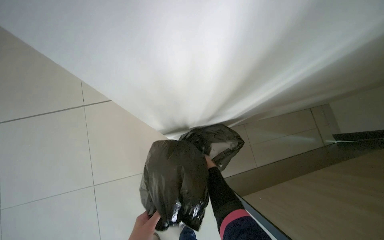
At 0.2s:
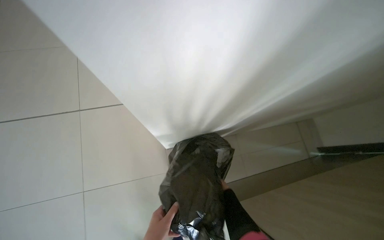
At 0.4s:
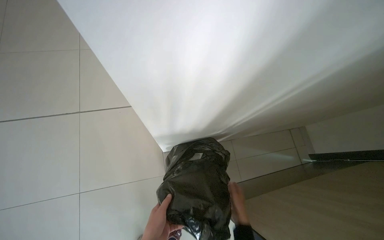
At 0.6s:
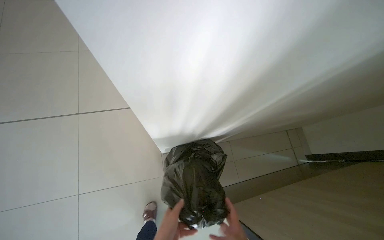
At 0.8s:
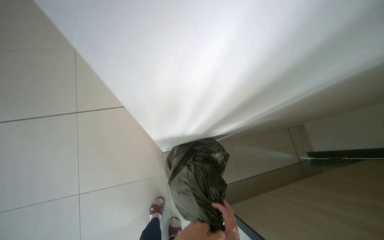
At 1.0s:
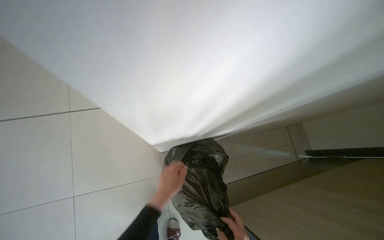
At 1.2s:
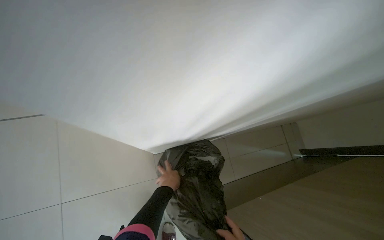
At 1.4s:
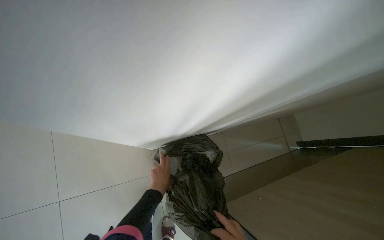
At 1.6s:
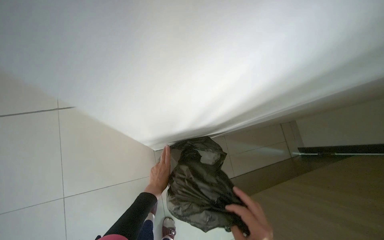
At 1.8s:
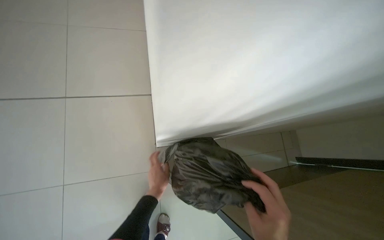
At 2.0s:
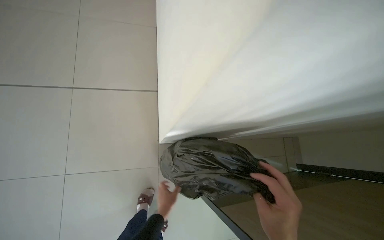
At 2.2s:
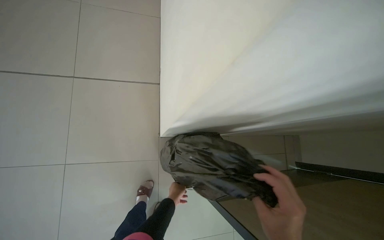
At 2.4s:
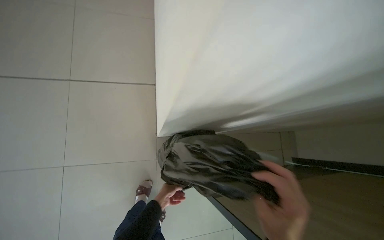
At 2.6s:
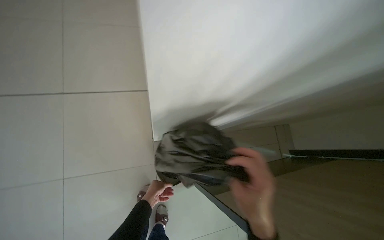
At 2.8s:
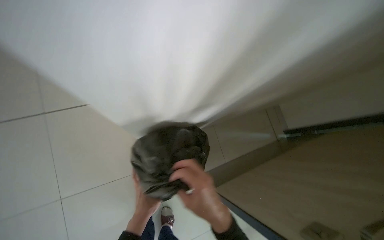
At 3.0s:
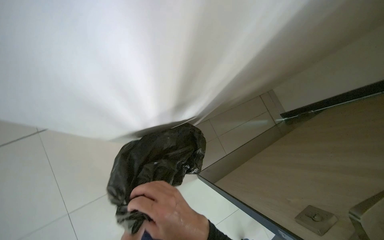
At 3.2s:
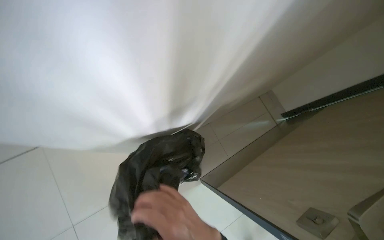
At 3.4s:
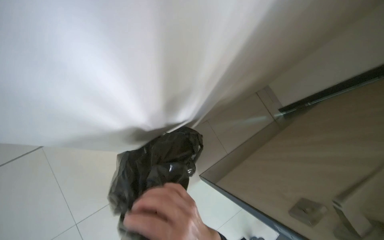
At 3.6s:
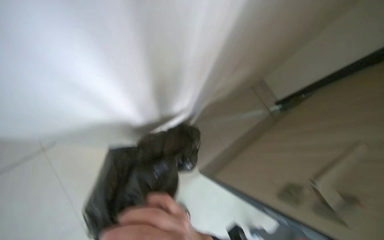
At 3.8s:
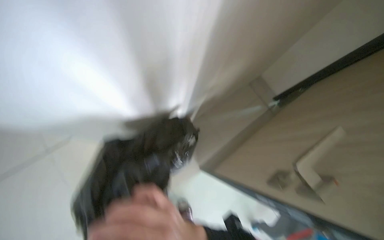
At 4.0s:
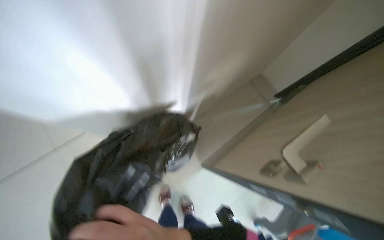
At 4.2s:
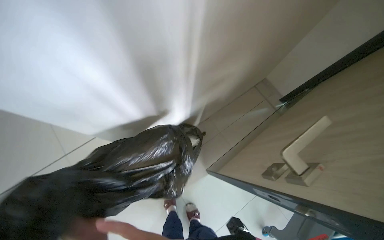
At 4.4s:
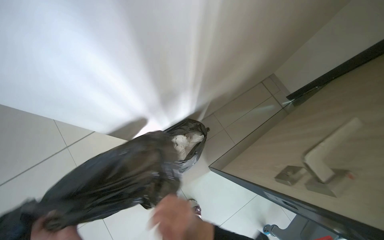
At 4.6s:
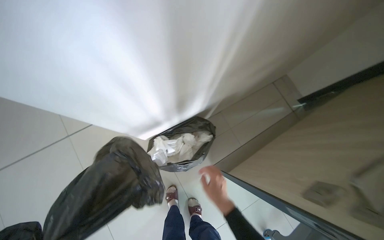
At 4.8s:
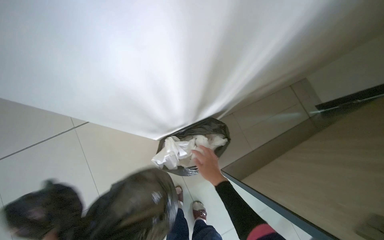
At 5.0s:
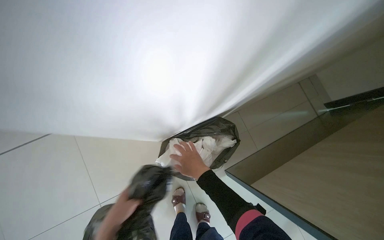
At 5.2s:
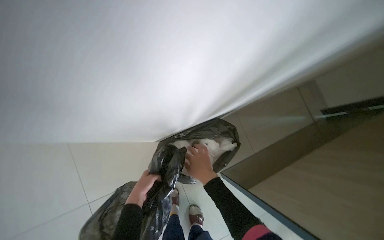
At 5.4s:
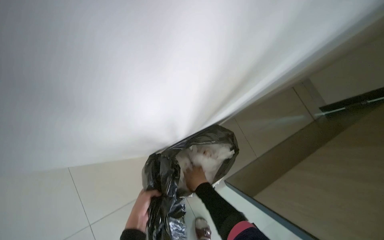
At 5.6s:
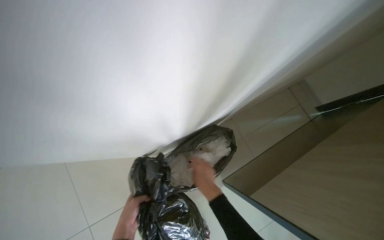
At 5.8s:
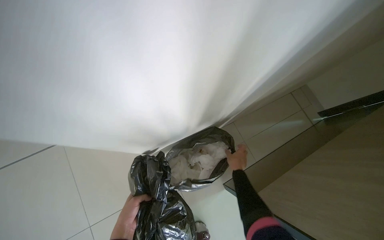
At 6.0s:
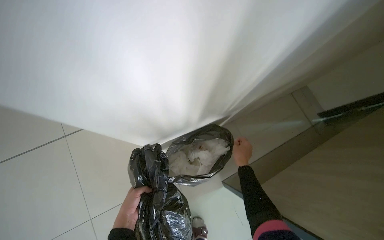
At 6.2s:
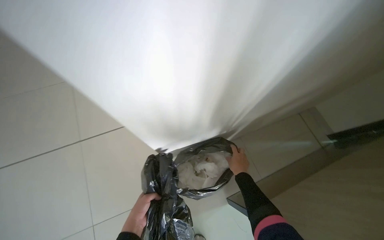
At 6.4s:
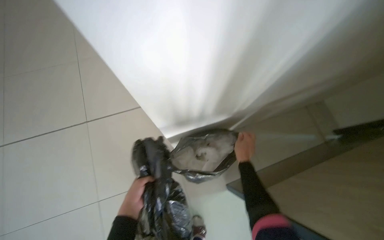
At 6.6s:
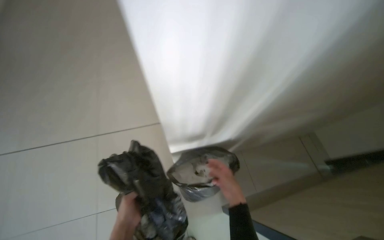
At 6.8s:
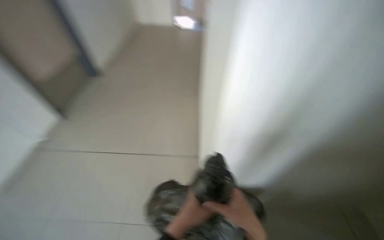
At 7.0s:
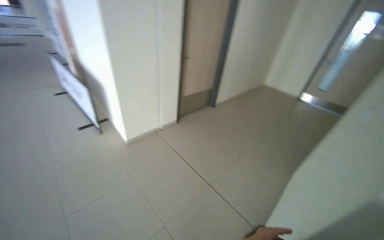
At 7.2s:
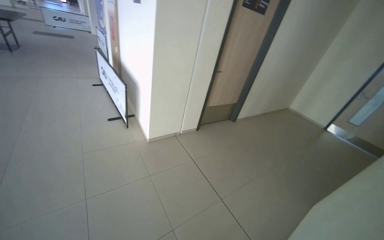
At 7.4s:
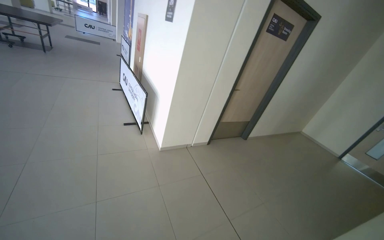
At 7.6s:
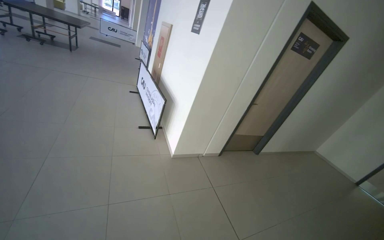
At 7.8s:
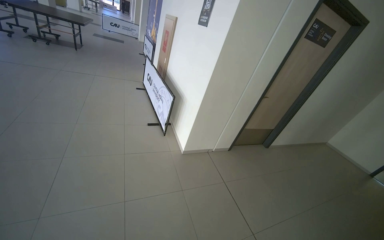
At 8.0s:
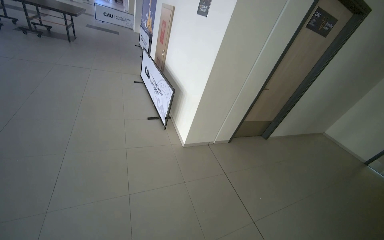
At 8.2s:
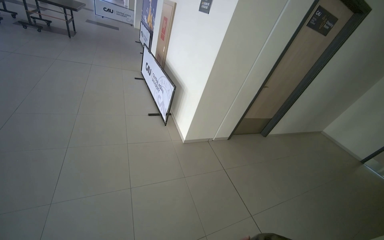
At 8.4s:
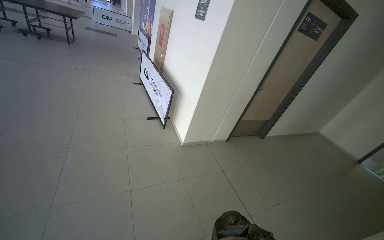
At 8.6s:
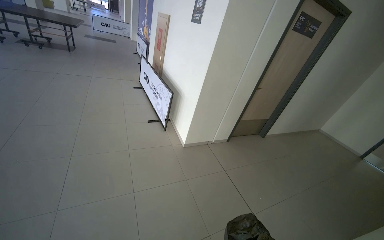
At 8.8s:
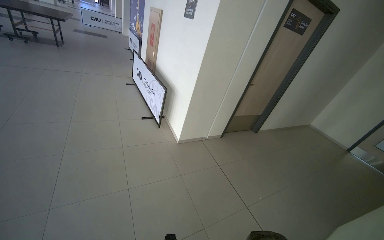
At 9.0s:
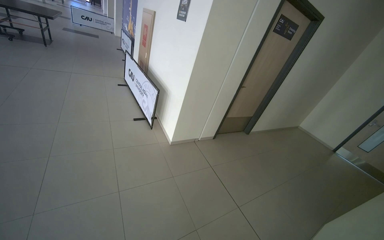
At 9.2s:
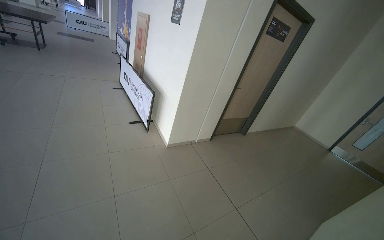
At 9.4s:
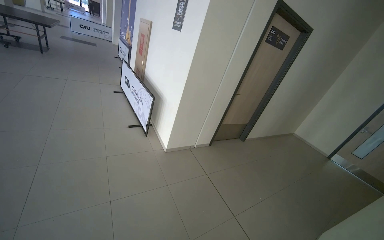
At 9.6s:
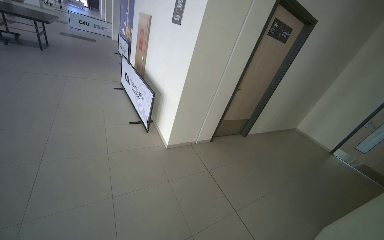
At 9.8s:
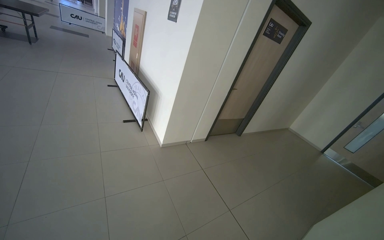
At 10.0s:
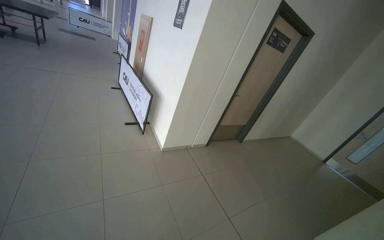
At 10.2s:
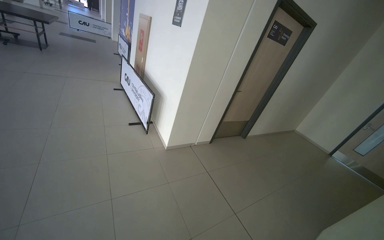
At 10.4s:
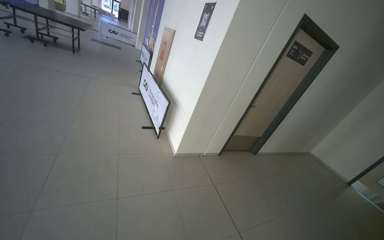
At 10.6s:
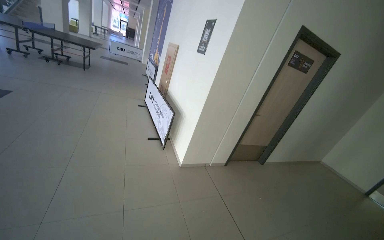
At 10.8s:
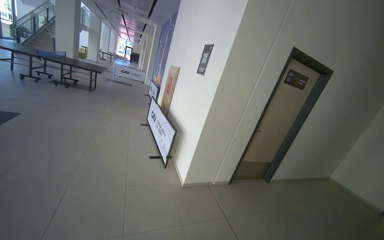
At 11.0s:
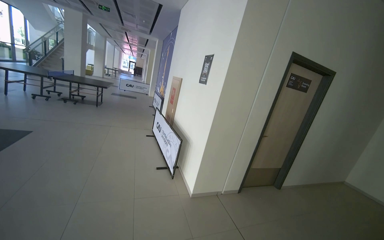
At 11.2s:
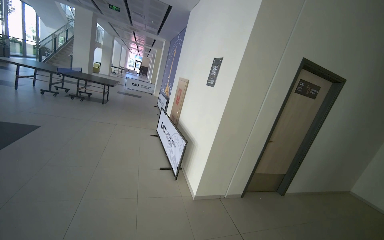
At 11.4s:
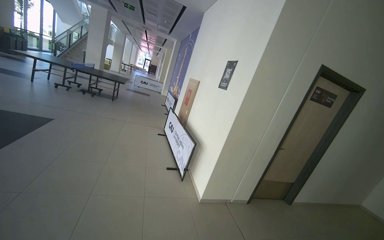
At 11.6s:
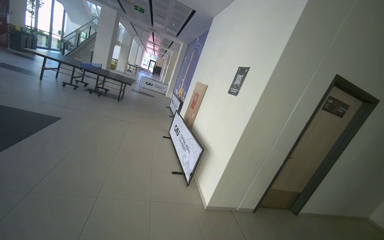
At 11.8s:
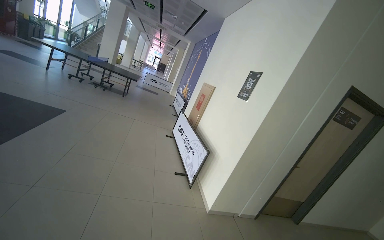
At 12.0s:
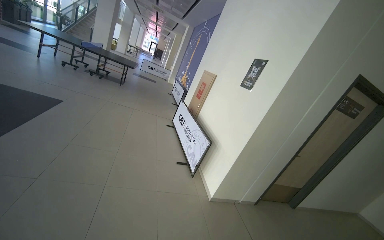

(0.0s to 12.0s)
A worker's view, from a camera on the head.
Job: managing trash.
The whole recording: Emptying trash bins. The worker empties trash bins and replaces the bags, then places the full bags on the cleaning cart.
6.0s - 7.6s: The head travels approximately 70 cm. The head rotates approximately 55 degrees to the left. The view tips upward by approximately 30 degrees.
10.4s - 12.0s: The wearer moves to the left, approximately 40 cm.

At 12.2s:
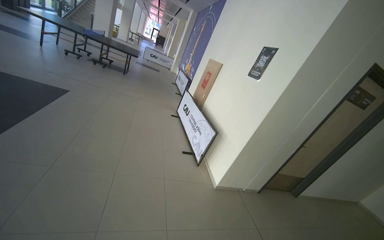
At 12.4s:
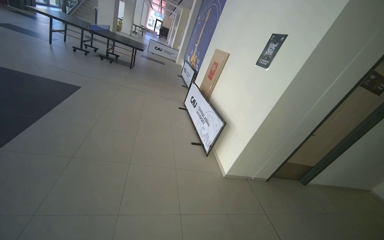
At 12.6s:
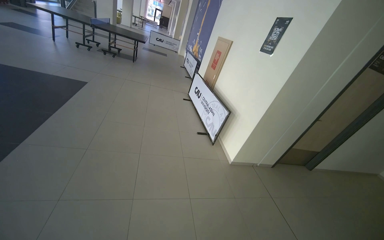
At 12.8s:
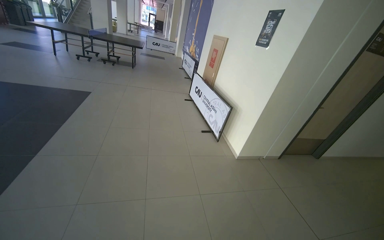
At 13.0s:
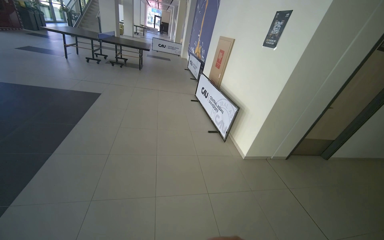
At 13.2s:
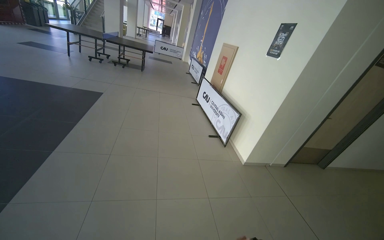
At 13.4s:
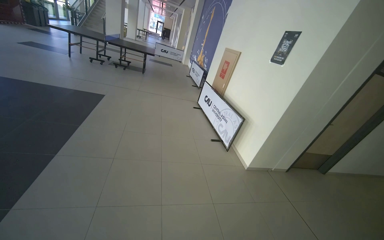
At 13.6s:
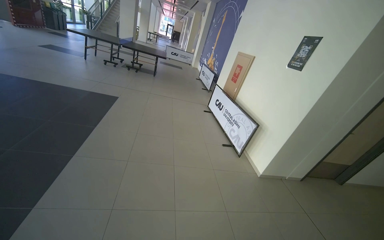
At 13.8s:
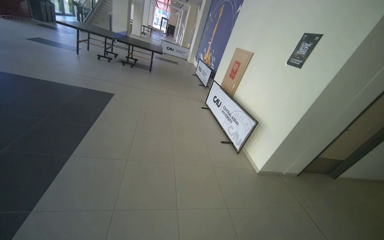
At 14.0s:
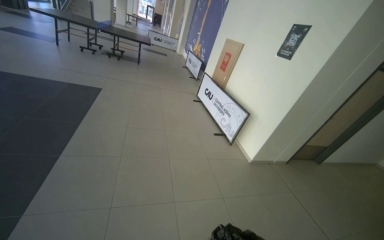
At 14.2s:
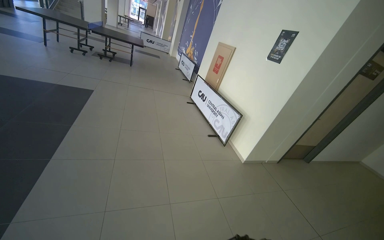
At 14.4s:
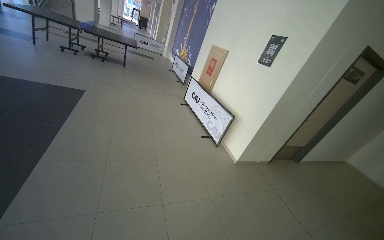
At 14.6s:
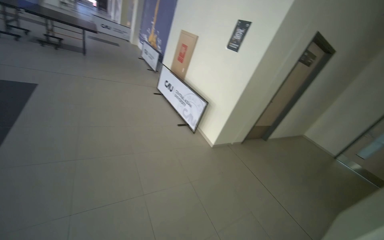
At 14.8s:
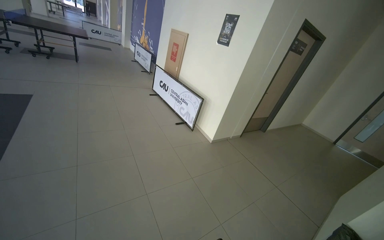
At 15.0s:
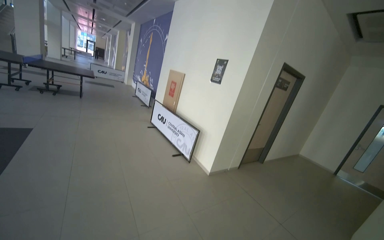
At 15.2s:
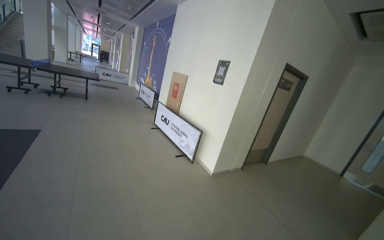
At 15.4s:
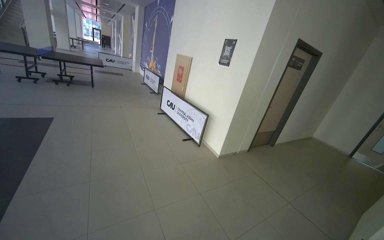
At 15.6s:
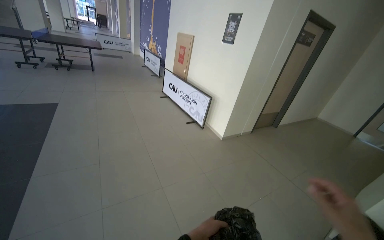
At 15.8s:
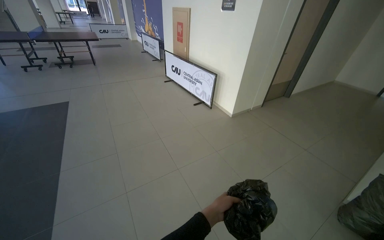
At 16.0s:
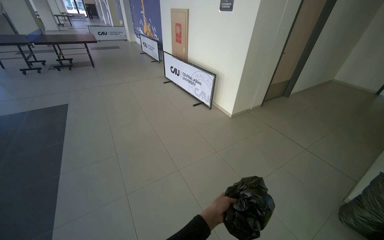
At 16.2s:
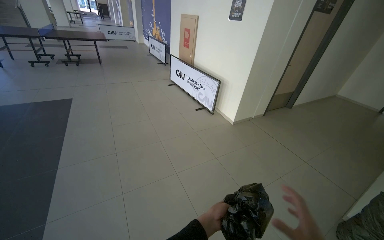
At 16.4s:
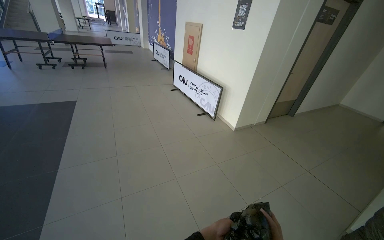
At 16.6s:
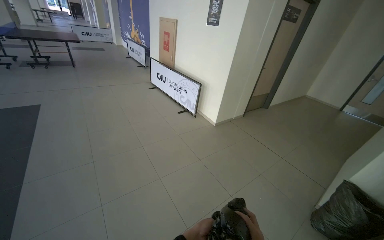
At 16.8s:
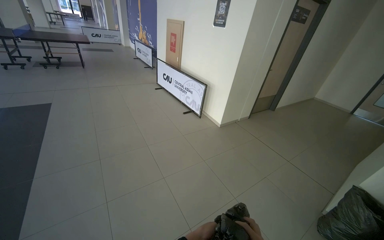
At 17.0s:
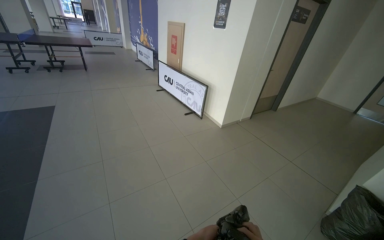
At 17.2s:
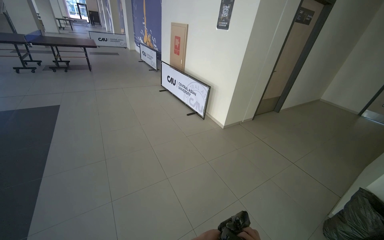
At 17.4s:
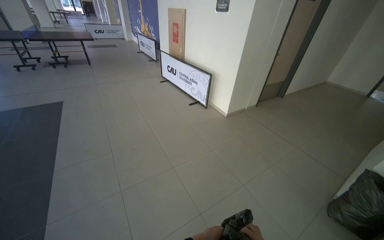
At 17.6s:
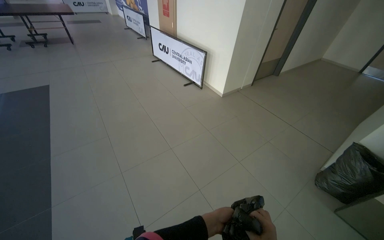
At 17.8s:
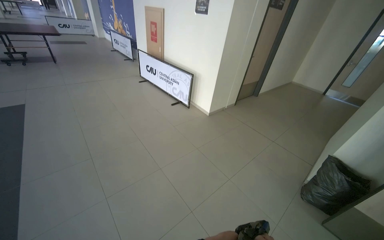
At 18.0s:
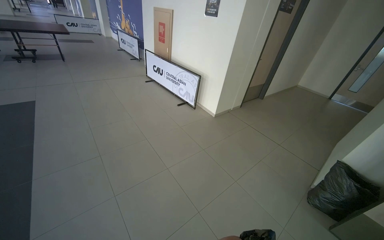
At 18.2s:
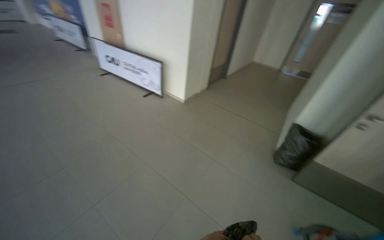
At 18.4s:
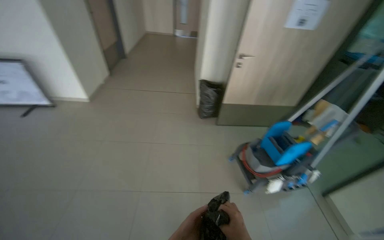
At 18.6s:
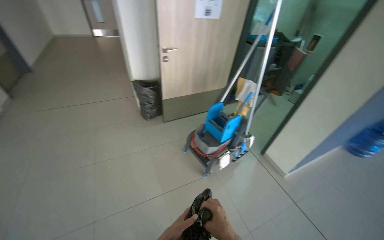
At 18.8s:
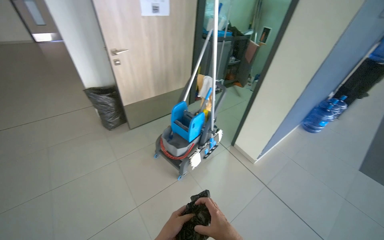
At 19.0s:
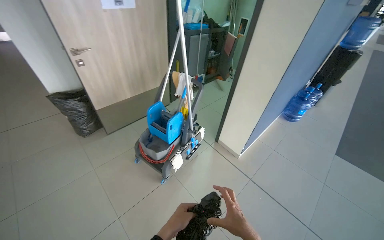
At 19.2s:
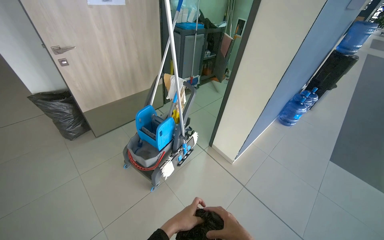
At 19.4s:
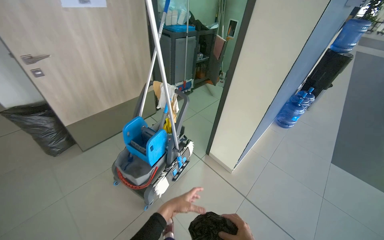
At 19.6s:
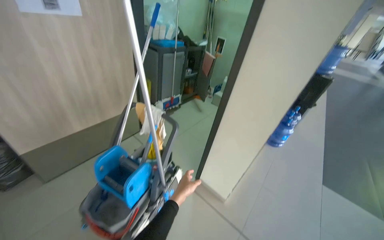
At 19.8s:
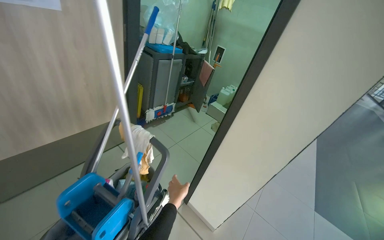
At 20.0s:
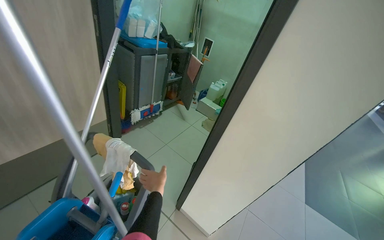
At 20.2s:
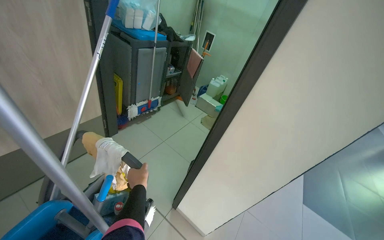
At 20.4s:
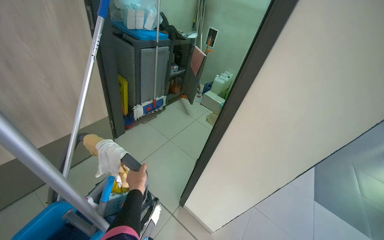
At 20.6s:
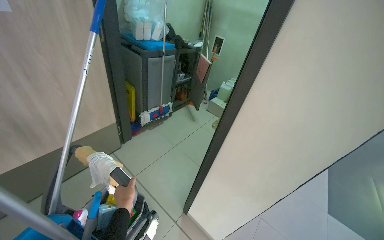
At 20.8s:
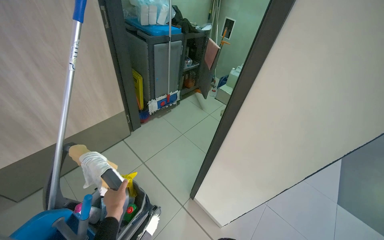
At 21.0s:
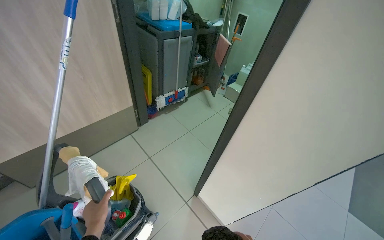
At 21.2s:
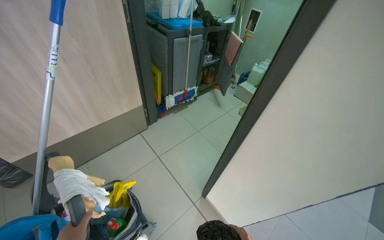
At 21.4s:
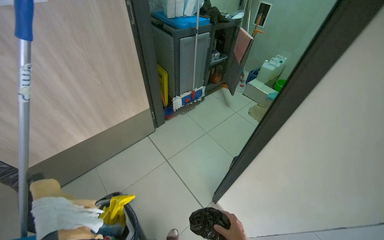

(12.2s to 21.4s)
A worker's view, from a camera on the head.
Job: managing trash.
The whole recording: Emptying trash bins. The worker empties trash bins and replaces the bags, then places the full bags on the cleaning cart.
12.2s - 13.8s: The camera travels to the left, approximately 50 cm.
13.8s - 15.2s: The wearer's head swings about 20 degrees to the right.
15.2s - 16.8s: The view tilts approximately 15 degrees downward.
16.8s - 18.4s: The wearer looks some 60 degrees further to the right. The wearer looks approximately 15 degrees further downward.
18.4s - 19.8s: The wearer moves some 1 m. The head turns to the right by roughly 50 degrees.
19.8s - 21.4s: The camera is aimed approximately 15 degrees further to the left.
